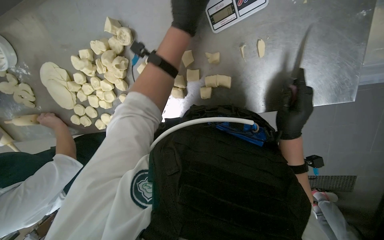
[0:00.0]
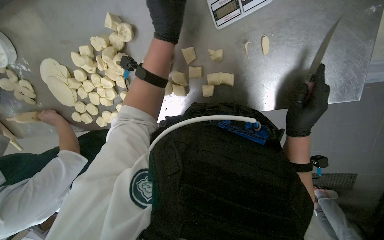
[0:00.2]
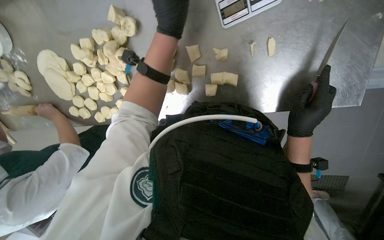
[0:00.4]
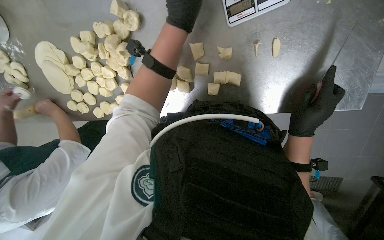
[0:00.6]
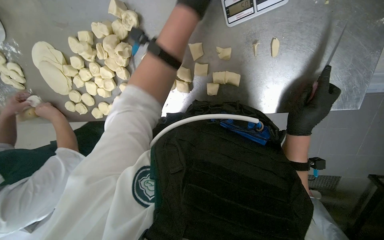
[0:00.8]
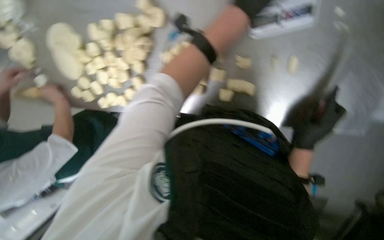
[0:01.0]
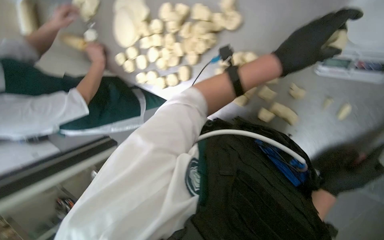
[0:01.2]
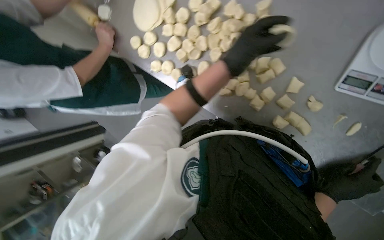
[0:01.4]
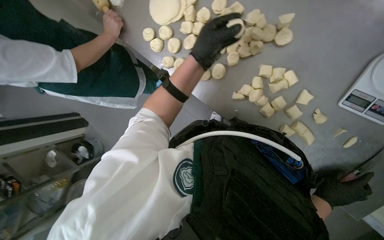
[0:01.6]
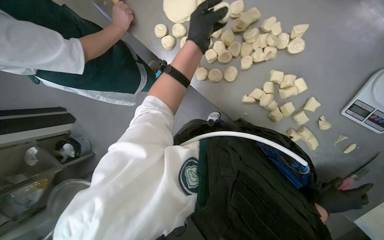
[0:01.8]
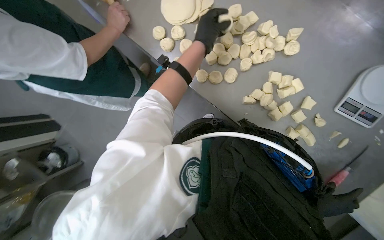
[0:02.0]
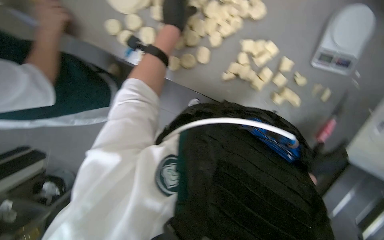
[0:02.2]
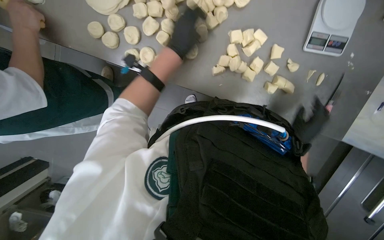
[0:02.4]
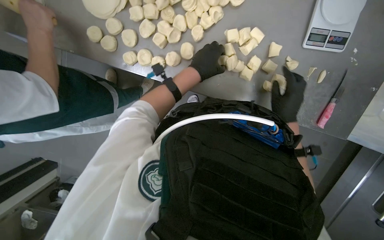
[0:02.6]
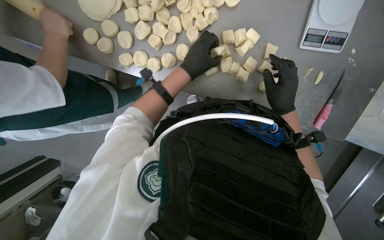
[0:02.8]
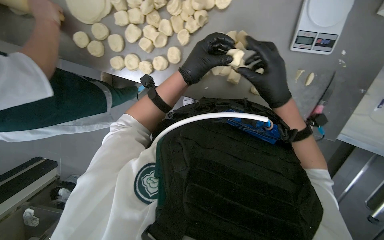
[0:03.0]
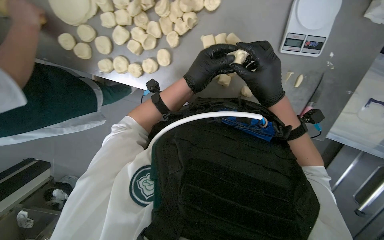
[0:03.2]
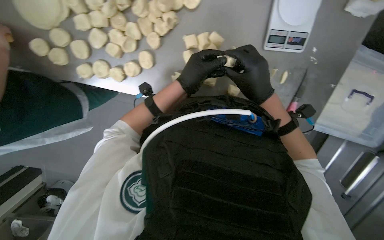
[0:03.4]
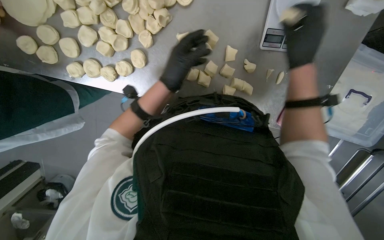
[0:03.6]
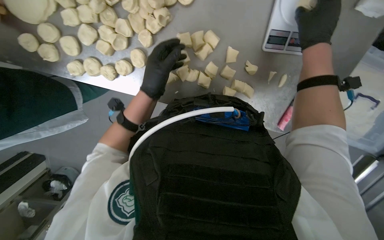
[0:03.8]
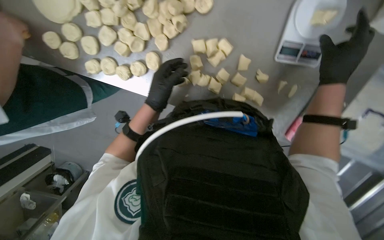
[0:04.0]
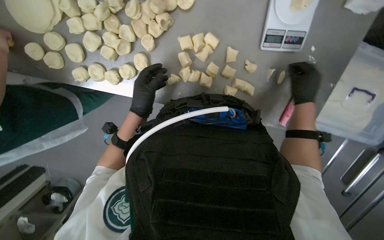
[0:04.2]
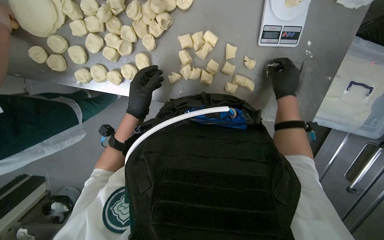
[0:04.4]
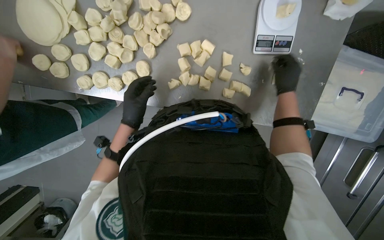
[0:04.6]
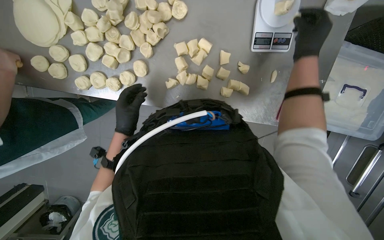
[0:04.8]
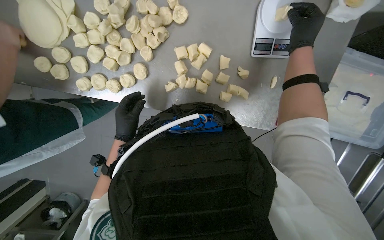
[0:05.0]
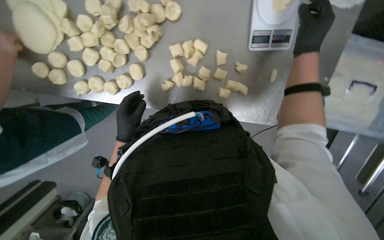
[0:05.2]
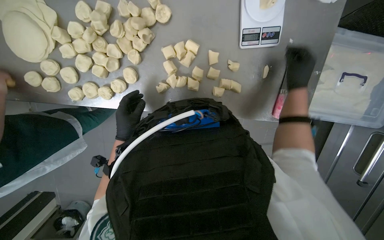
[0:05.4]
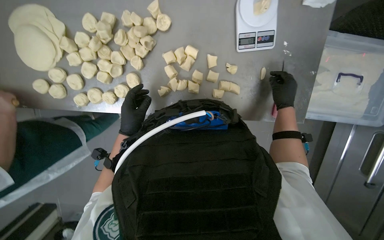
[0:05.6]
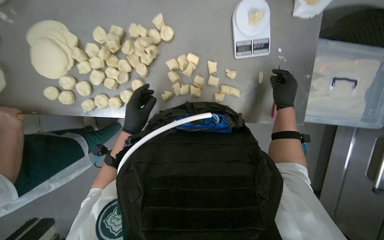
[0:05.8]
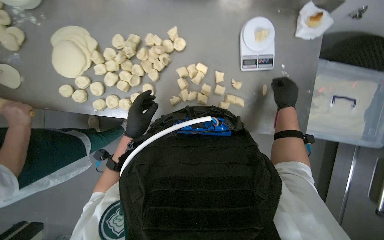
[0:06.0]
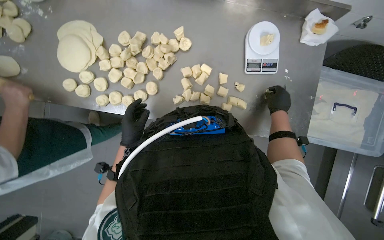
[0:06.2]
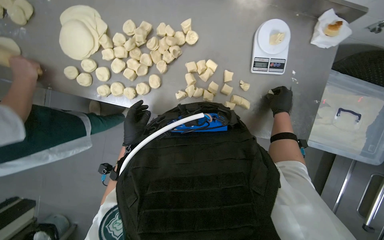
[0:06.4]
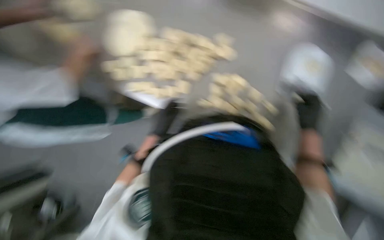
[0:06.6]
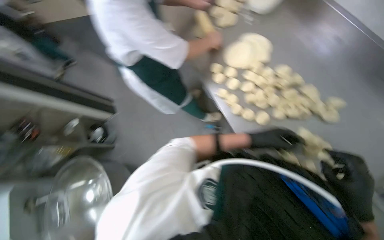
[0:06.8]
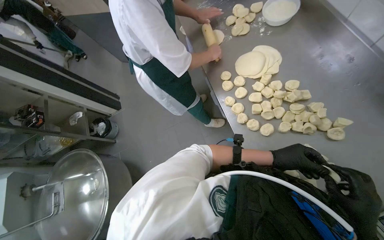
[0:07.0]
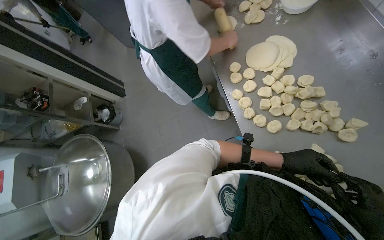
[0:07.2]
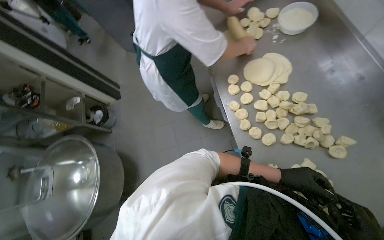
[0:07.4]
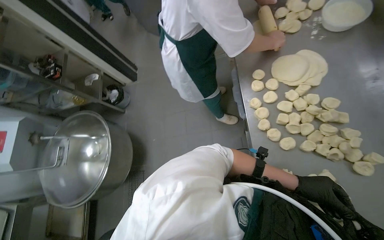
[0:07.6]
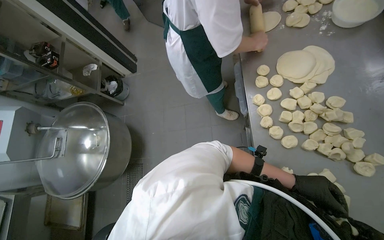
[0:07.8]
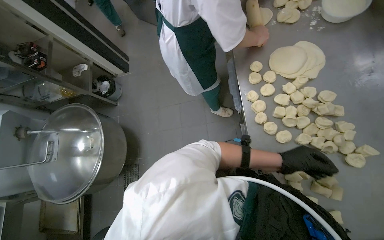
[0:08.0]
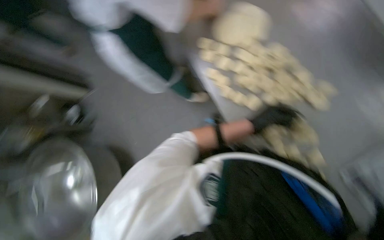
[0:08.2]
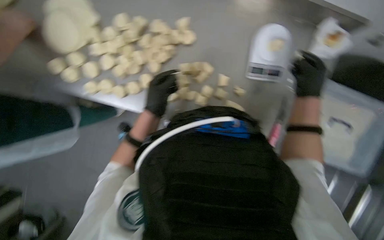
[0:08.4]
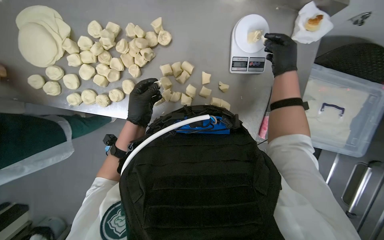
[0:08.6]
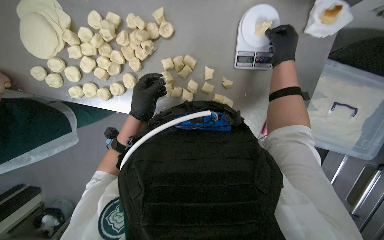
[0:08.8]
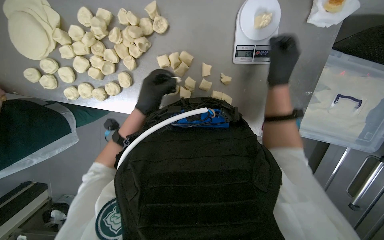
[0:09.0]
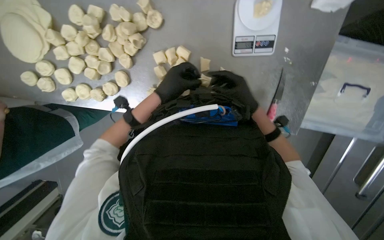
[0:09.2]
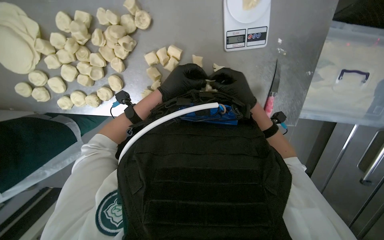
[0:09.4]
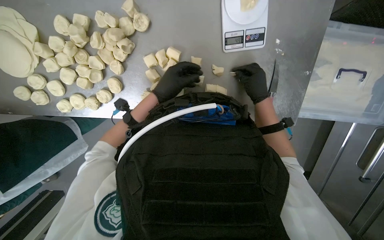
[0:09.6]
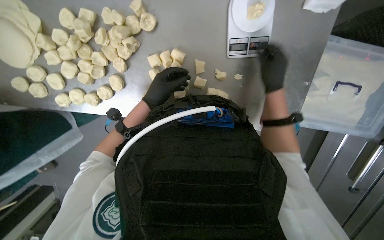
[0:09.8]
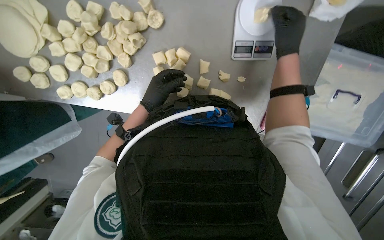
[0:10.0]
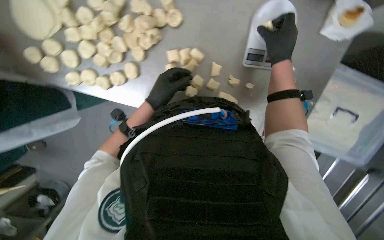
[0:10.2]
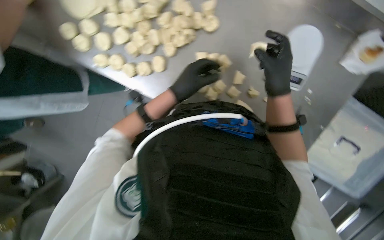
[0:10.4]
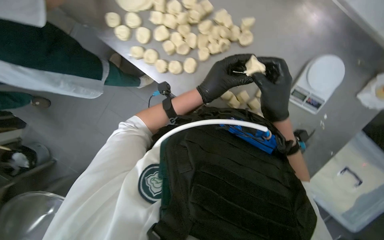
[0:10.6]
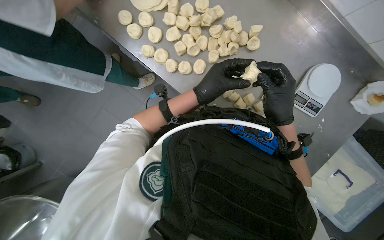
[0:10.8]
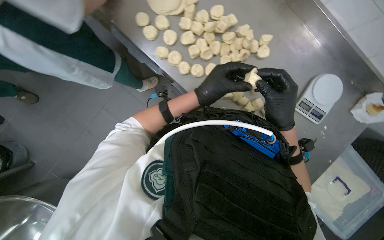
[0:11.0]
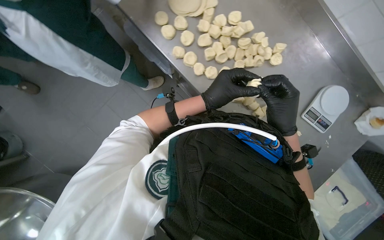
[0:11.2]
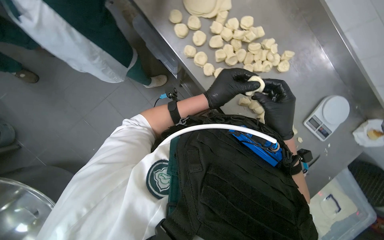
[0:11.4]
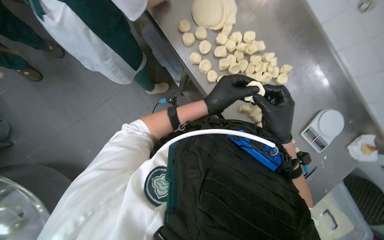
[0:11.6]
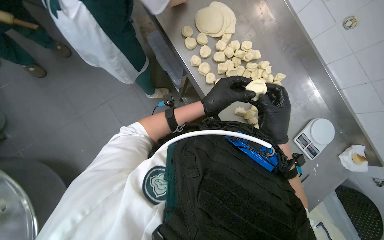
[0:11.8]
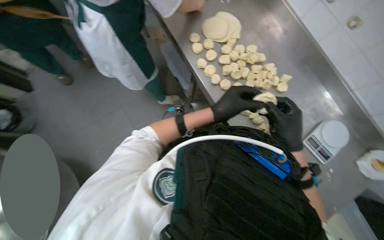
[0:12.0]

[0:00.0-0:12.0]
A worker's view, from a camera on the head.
Job: preparing food.
The whole recording: Weighing and shaping dough portions. The worker weighs individual dough pieces on a scale and shapes them.
0:00.0 to 0:01.6: The scene rotates clockwise by about 50 degrees.
0:01.6 to 0:03.0: The right hand goes approximately 20 cm to the left and up the picture.
0:03.0 to 0:04.4: The left hand moves to the left, some 10 cm. Meanwhile the right hand shifts some 20 cm to the right and farther from the camera.
0:04.4 to 0:06.0: The wearer looks roughly 15 degrees further upward. The right hand travels up the picture and back again, some 15 cm each way.
0:07.6 to 0:09.0: The head turns to the right by approximately 80 degrees. The view tips downward by approximately 15 degrees.
0:09.0 to 0:10.4: The right hand swings up and down the picture, some 15 cm each way, with 2 reversals.
0:10.4 to 0:12.0: The camera pitches upward, by roughly 20 degrees. The scene turns some 30 degrees clockwise in the picture.

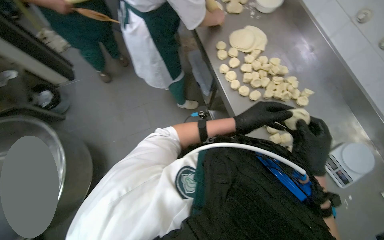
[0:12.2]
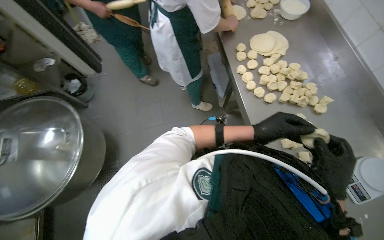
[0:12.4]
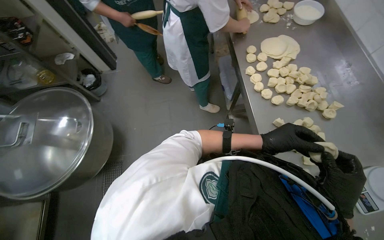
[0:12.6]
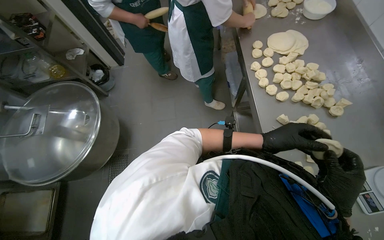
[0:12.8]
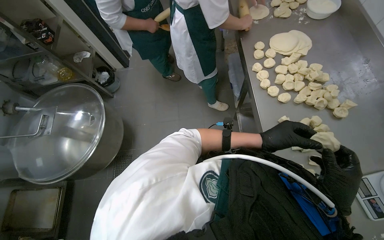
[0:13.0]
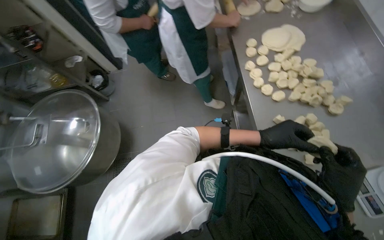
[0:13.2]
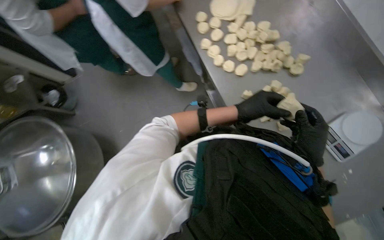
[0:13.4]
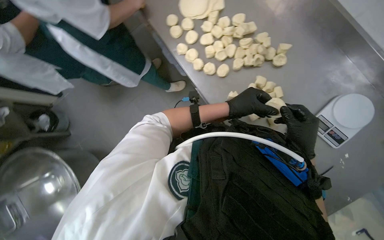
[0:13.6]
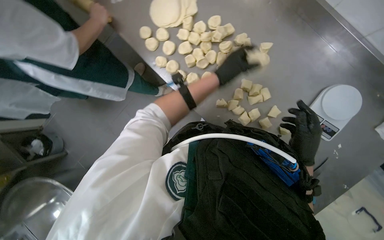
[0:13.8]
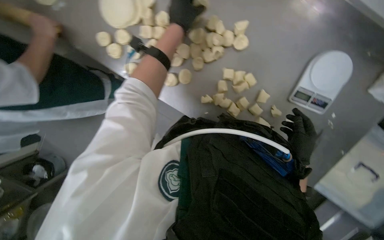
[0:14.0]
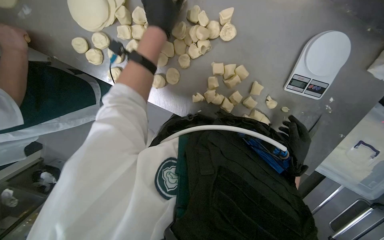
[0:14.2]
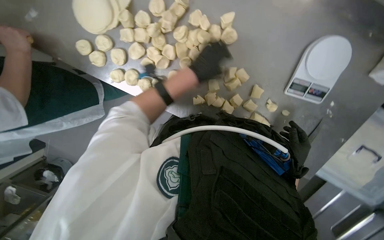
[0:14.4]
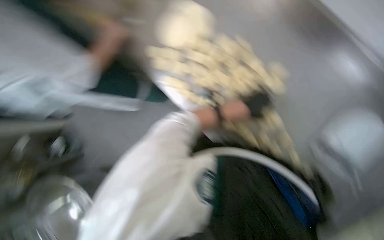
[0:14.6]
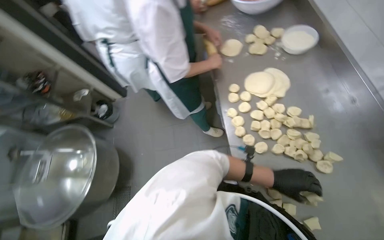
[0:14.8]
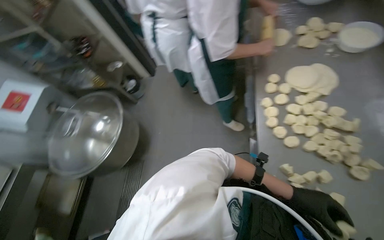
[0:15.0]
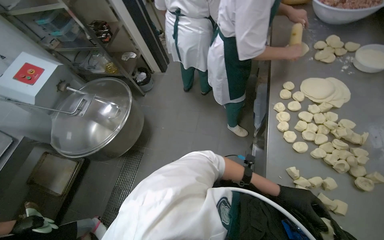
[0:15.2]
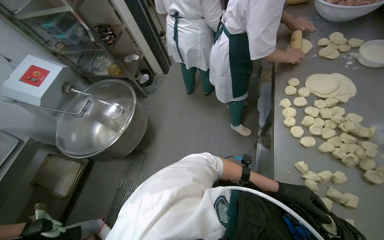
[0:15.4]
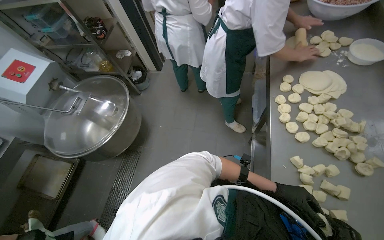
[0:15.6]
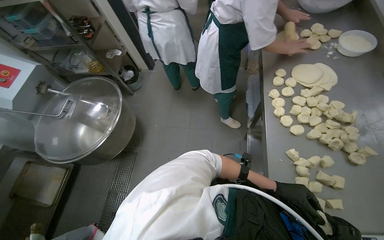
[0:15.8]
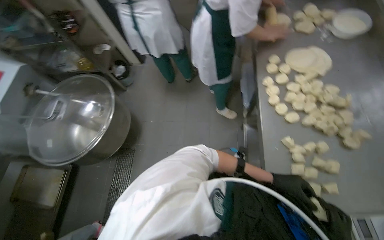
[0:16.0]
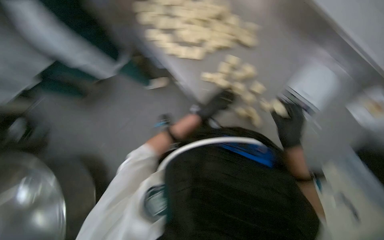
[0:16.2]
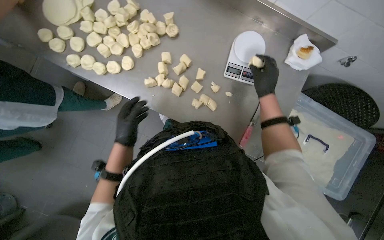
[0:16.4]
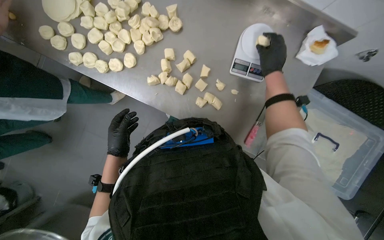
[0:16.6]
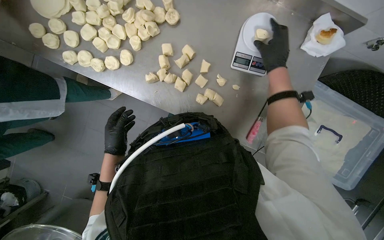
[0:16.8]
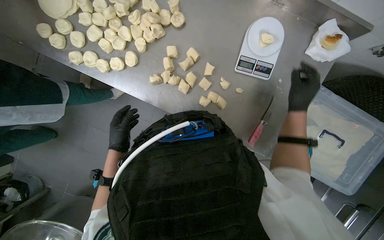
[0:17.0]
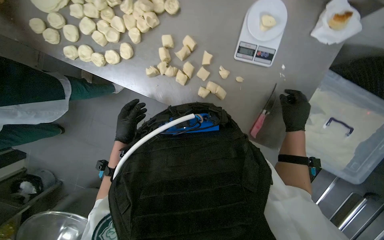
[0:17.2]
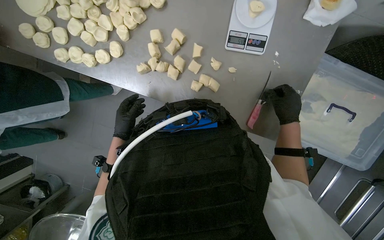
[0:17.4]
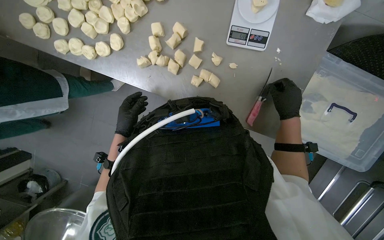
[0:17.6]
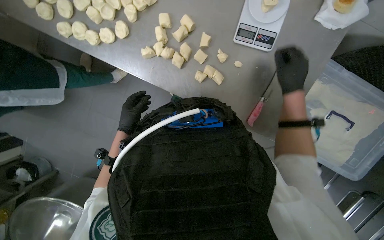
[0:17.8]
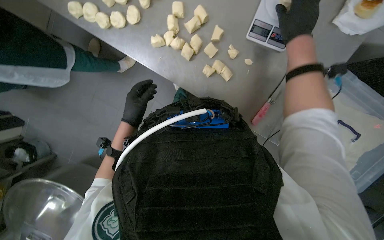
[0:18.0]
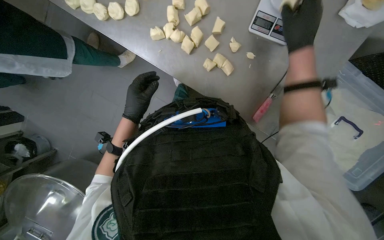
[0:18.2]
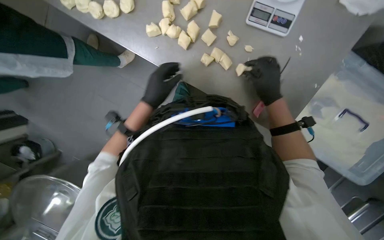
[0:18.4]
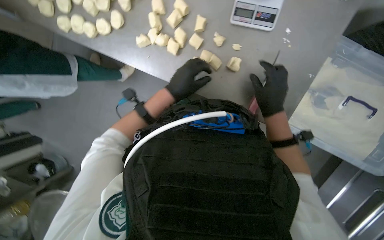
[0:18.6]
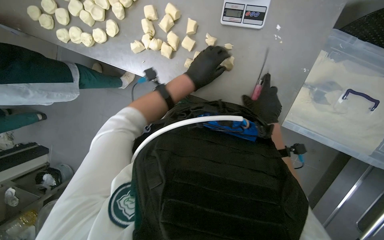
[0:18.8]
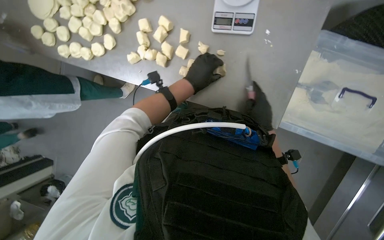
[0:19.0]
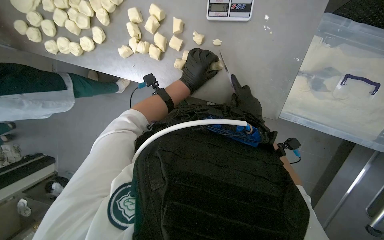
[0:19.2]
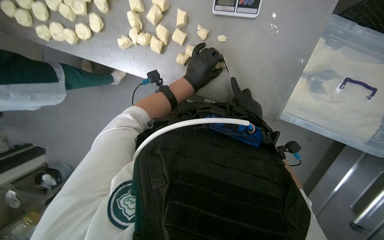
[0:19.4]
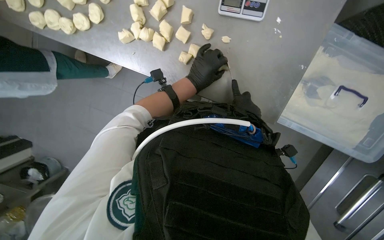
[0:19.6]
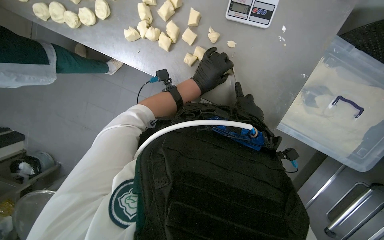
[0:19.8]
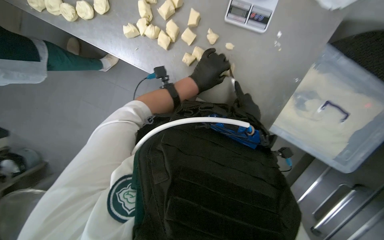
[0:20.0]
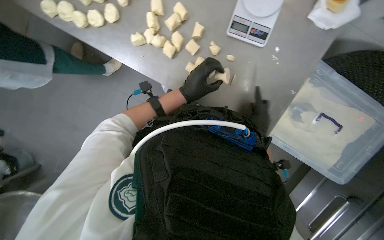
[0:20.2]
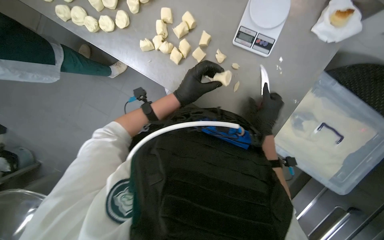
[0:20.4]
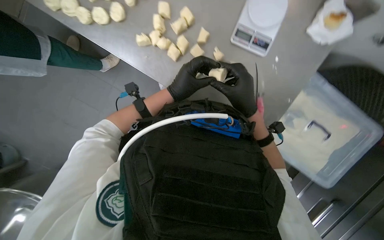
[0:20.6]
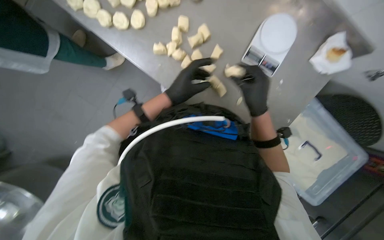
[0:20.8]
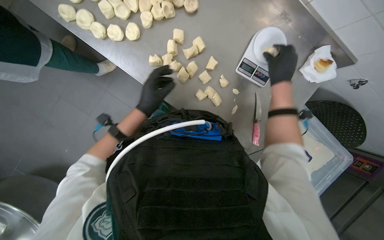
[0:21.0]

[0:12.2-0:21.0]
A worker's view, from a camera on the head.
Job: preparing food.
The whole recording: Weighing and shaping dough portions. The worker weighs individual dough pieces on a scale and shapes them.
0:12.2 to 0:13.6: The camera pitches downward, by approximately 15 degrees.
0:13.6 to 0:15.2: The head rotates roughly 50 degrees to the left.
0:15.2 to 0:16.6: The wearer looks approximately 75 degrees further to the right. The wearer looks some 20 degrees further downward.
0:18.0 to 0:19.6: The right hand shifts about 35 cm down the picture and farther from the camera. Meanwhile the left hand goes approximately 30 cm to the right and up the picture.
0:19.6 to 0:21.0: The right hand moves nearer to the camera and up the picture, some 35 cm. The left hand travels to the left by some 20 cm.
